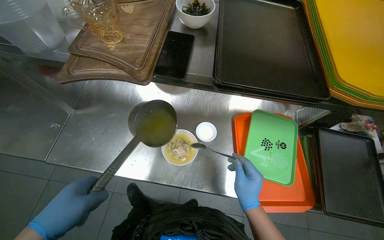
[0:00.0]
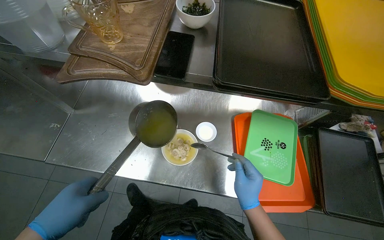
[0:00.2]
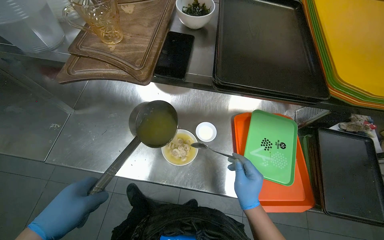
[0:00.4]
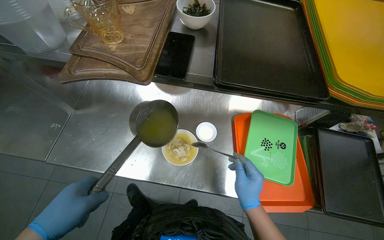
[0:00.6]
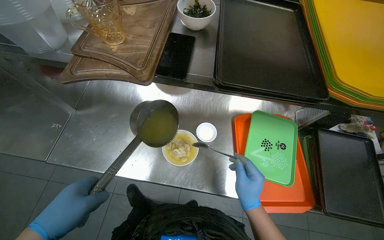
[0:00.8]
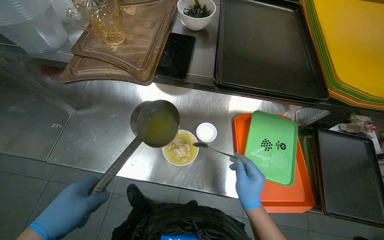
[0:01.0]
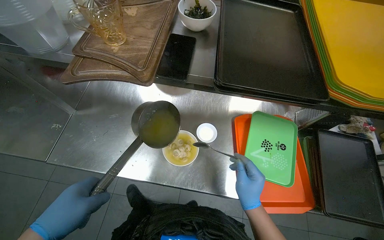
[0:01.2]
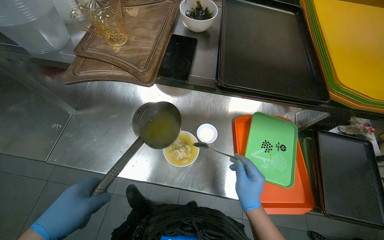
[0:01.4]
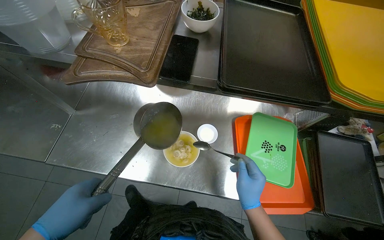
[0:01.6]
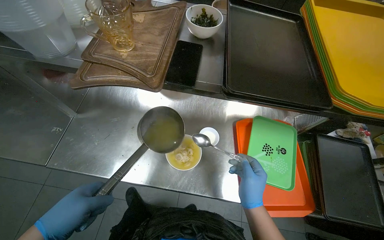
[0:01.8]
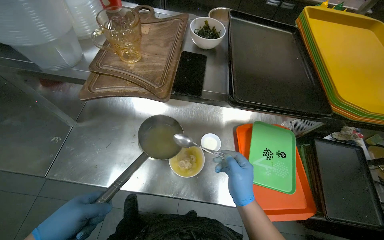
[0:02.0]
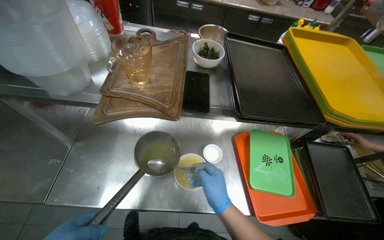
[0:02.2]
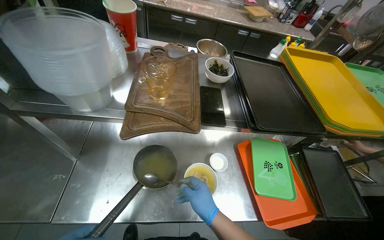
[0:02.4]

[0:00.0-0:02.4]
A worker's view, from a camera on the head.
Job: preparing food.
The whole recording: Preparing soup in bowl. The worker transfers food and liquid from a pot into a bowl and adds garnish.
0:00.0 to 0:01.2: The hands stay in one place.
0:01.2 to 0:02.4: The right hand heads to the left, covering roughly 25 cm.

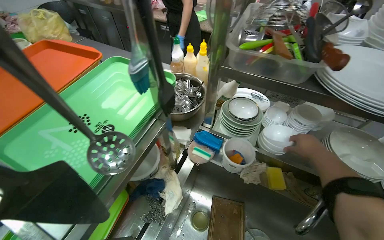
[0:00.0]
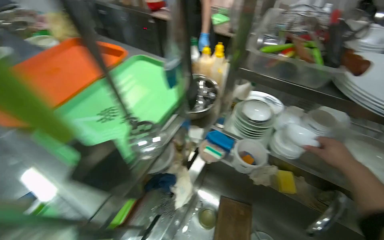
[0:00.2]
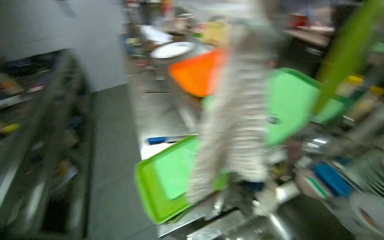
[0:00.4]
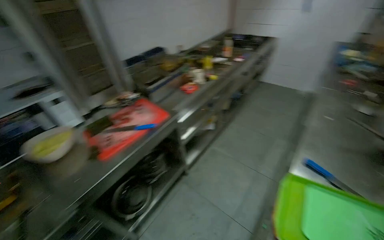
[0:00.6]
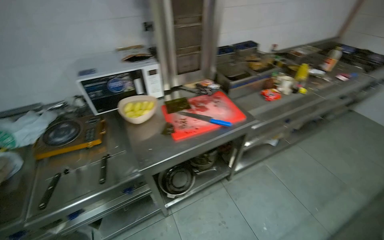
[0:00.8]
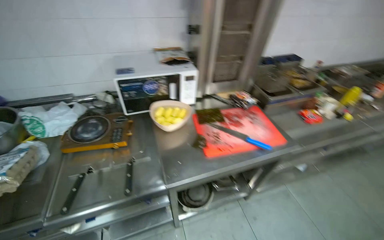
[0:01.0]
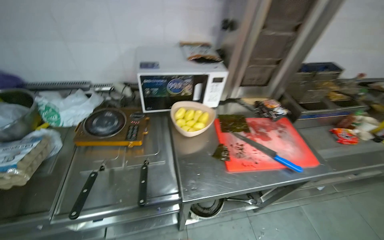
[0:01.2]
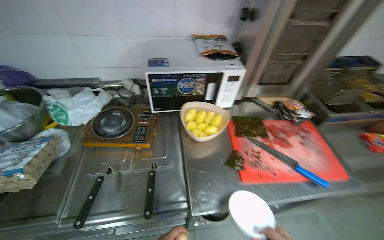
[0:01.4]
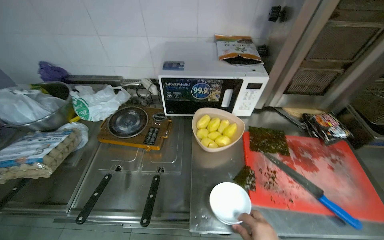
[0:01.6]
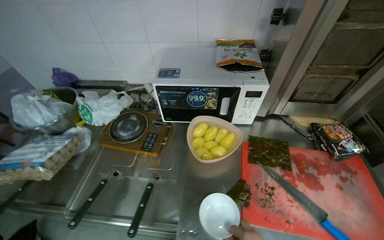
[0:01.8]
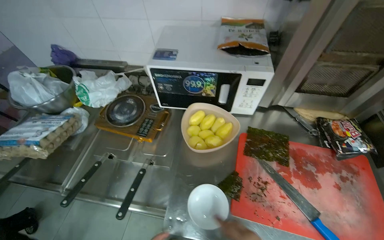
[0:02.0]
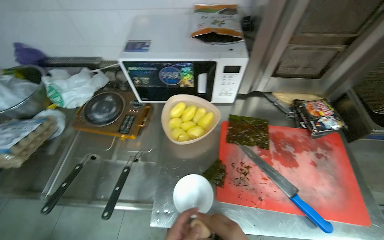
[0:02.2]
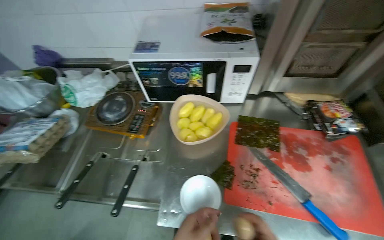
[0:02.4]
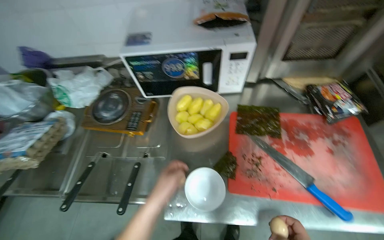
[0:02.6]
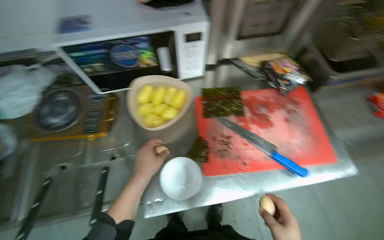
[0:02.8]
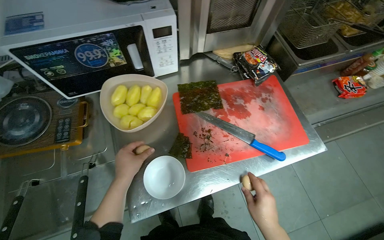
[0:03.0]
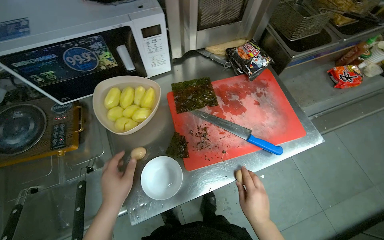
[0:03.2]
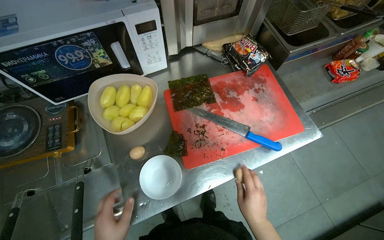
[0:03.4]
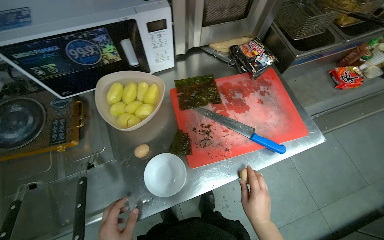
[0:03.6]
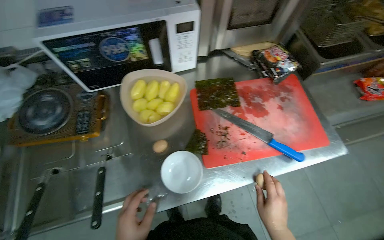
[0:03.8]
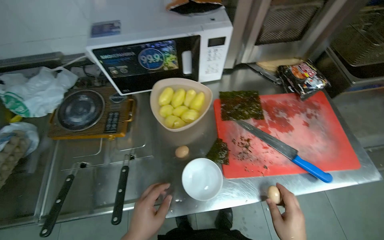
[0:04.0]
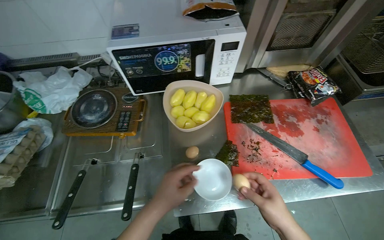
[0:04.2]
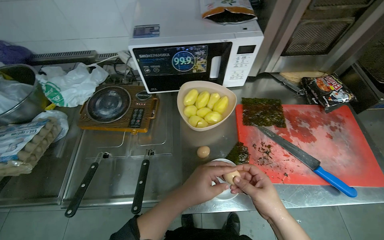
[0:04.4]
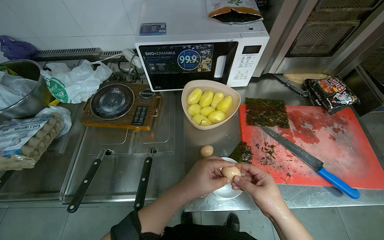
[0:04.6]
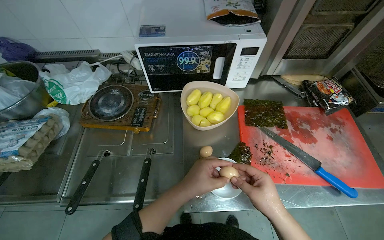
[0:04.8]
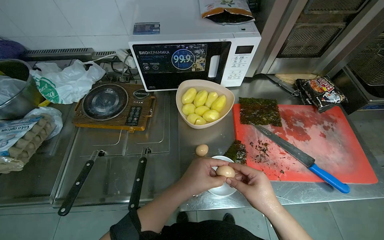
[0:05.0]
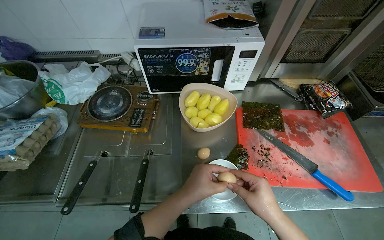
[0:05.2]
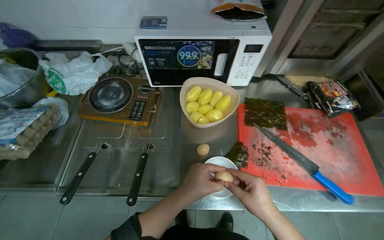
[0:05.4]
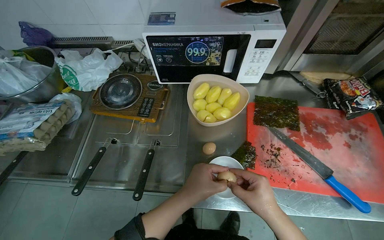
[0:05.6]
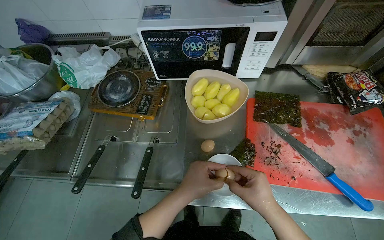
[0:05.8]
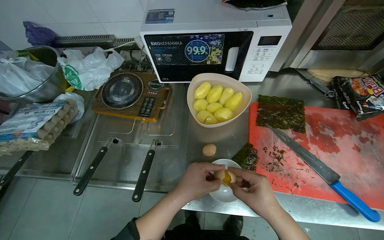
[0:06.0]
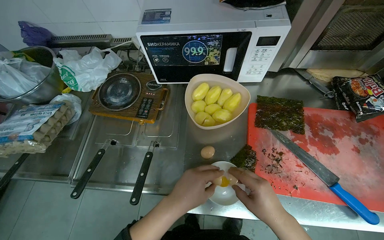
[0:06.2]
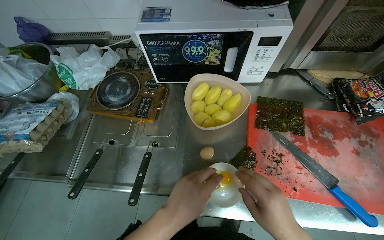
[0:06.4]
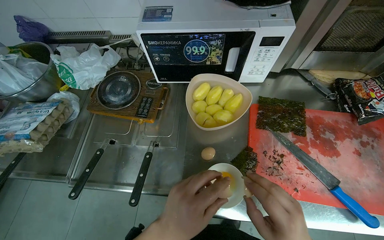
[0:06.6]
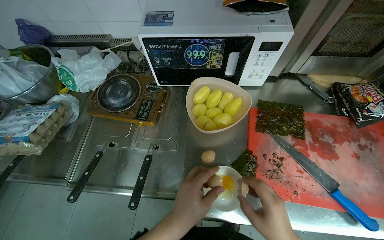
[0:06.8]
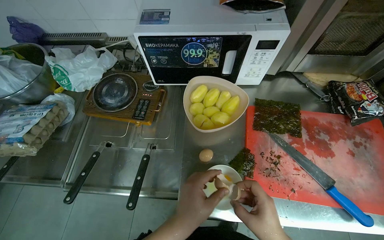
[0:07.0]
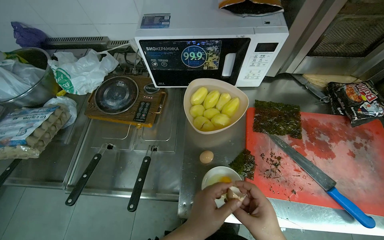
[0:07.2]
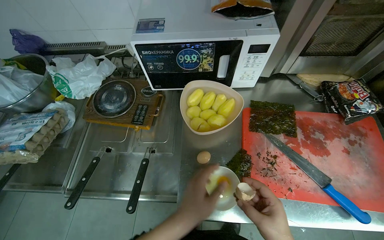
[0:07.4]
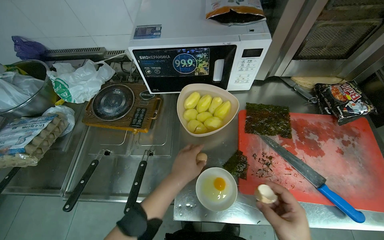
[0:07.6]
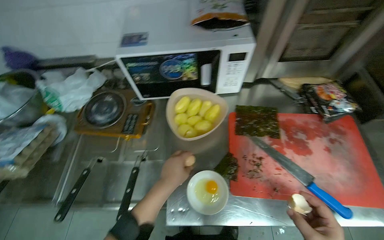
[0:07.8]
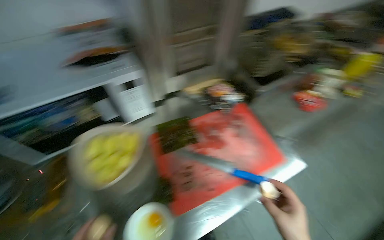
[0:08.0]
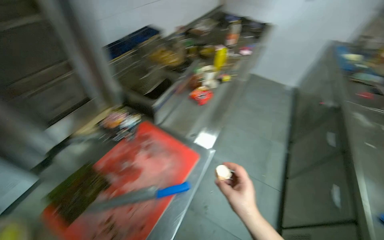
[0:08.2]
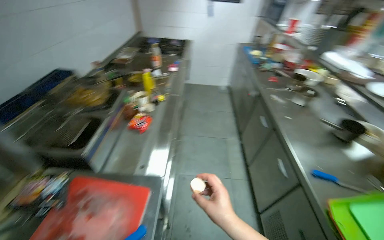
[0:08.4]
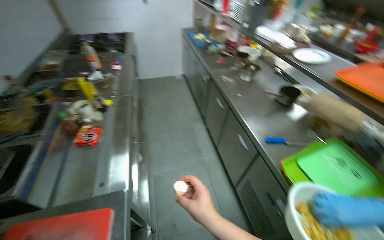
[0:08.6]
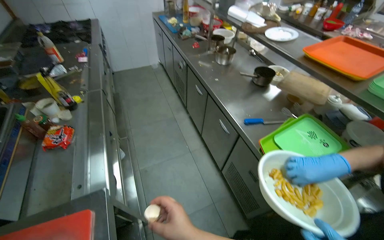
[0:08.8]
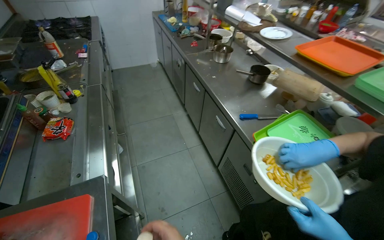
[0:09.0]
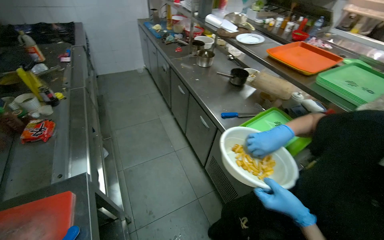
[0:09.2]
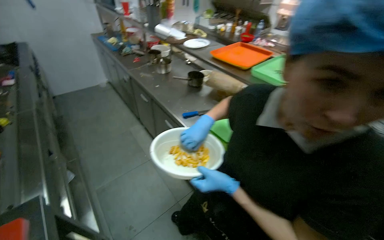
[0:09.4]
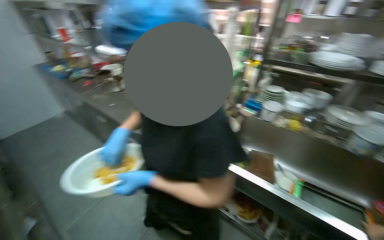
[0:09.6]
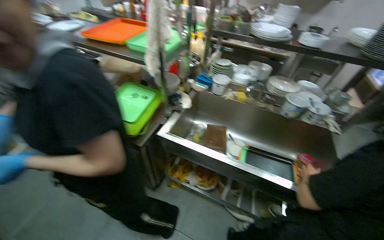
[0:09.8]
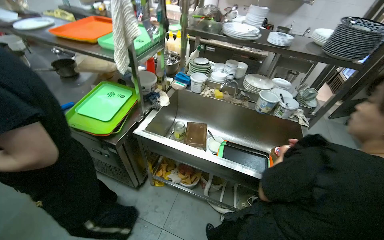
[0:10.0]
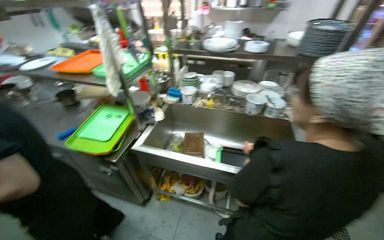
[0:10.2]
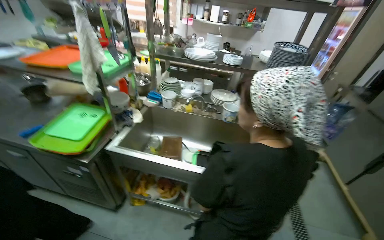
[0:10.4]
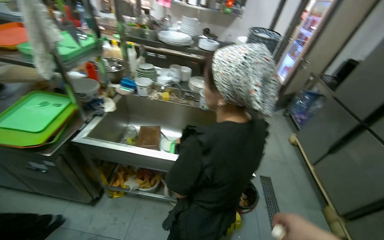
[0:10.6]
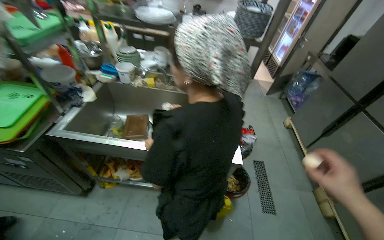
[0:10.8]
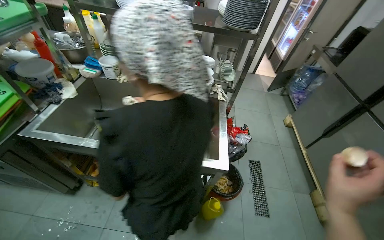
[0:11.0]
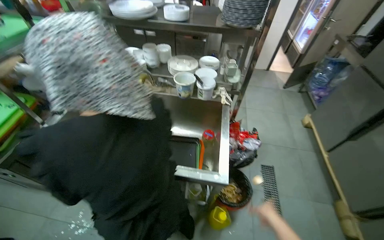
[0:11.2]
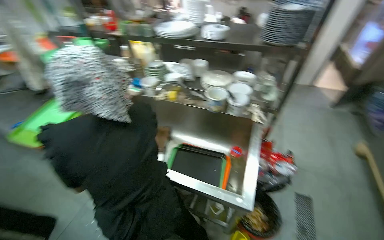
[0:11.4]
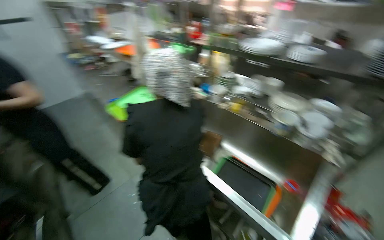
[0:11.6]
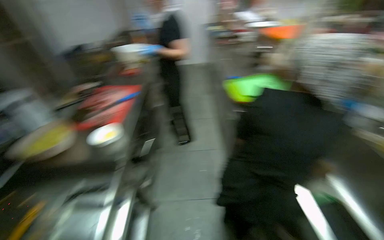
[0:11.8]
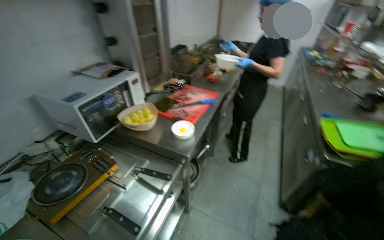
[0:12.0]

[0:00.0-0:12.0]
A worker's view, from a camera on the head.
Job: preparing food.
The whole recording: Cracking eggs into a bowl. The worker cracks eggs into a small white bowl.
0:01.6 to 0:03.0: The wearer looks some 15 degrees further downward.
0:03.0 to 0:04.4: The wearer's head swings about 15 degrees to the left.
0:04.4 to 0:06.0: The hands stay close to where they were, moving slightly.
0:07.6 to 0:09.0: The camera is carried roughly 40 cm. The head turns to the right by approximately 115 degrees.
0:09.0 to 0:10.4: The camera travels about 70 cm. The head turns to the right by approximately 55 degrees.
0:10.4 to 0:12.0: The wearer's head swings approximately 105 degrees to the left.

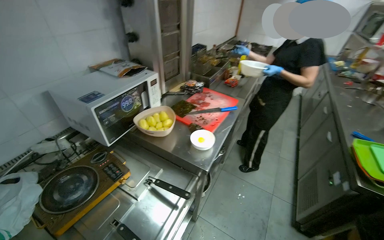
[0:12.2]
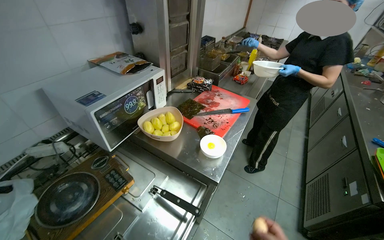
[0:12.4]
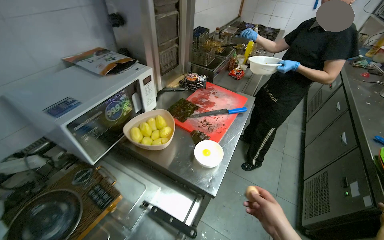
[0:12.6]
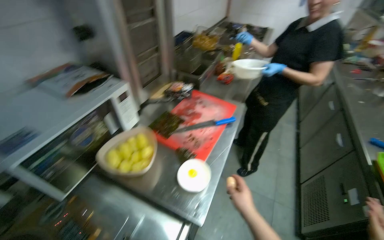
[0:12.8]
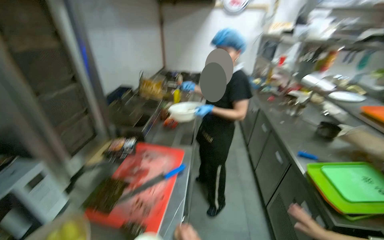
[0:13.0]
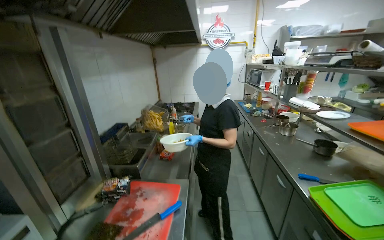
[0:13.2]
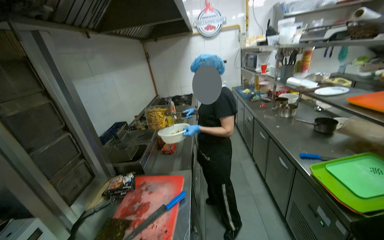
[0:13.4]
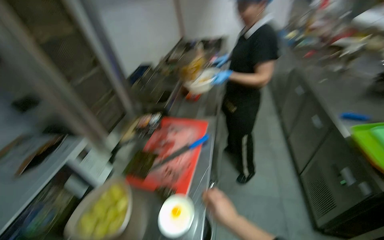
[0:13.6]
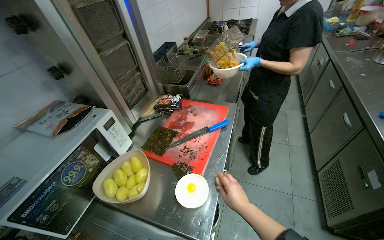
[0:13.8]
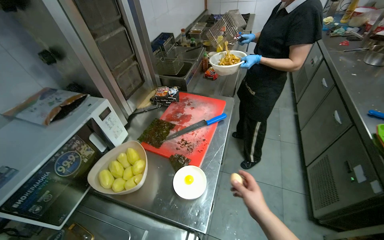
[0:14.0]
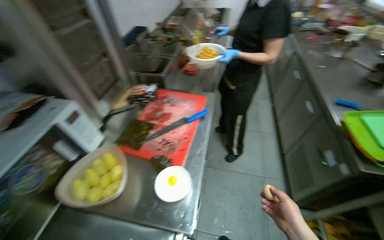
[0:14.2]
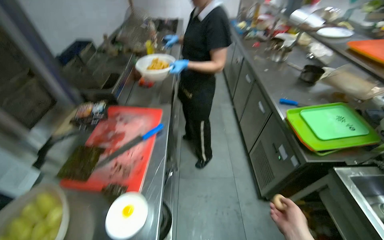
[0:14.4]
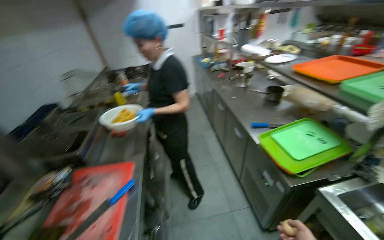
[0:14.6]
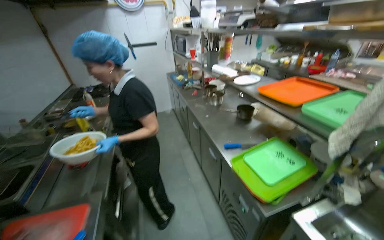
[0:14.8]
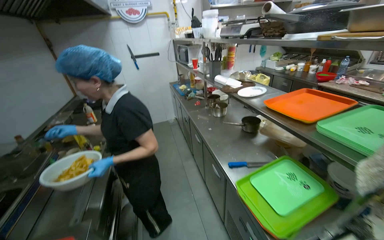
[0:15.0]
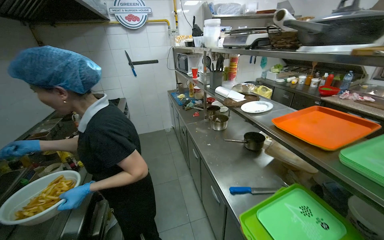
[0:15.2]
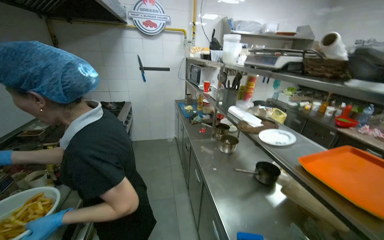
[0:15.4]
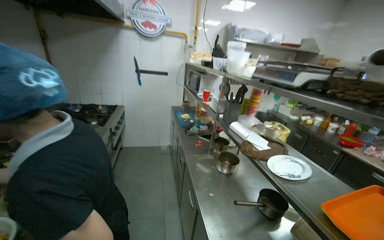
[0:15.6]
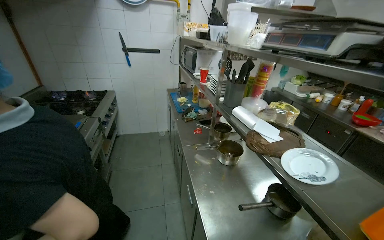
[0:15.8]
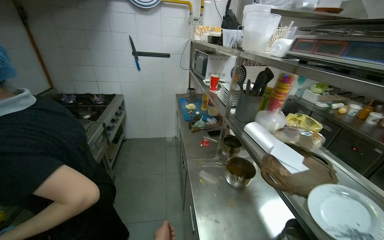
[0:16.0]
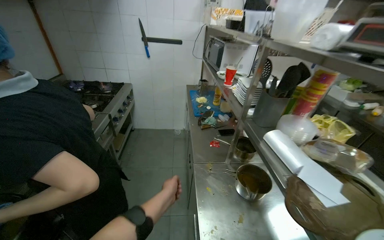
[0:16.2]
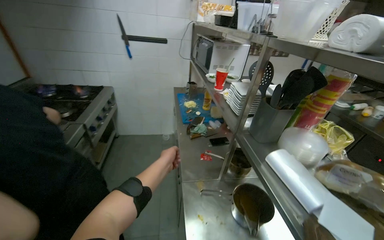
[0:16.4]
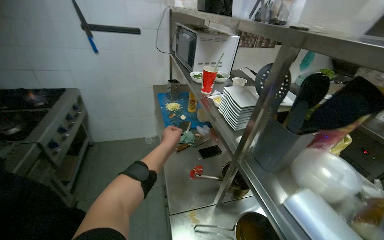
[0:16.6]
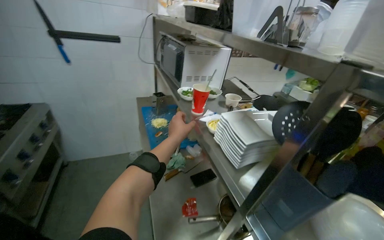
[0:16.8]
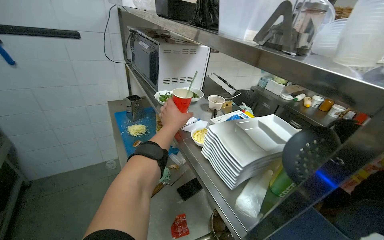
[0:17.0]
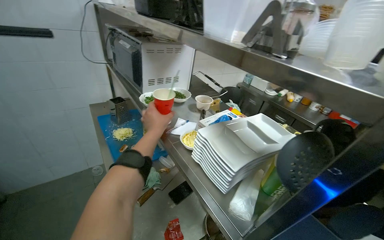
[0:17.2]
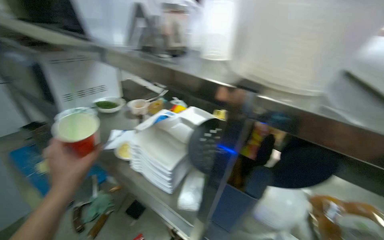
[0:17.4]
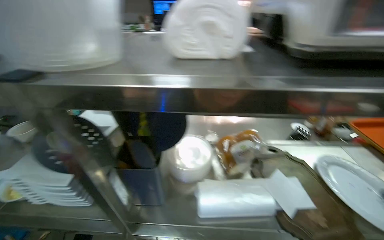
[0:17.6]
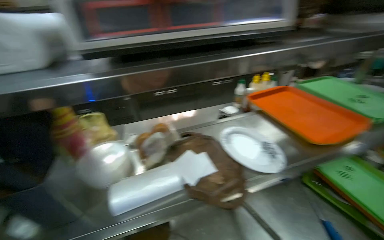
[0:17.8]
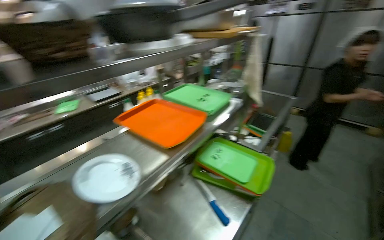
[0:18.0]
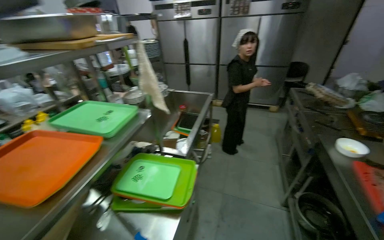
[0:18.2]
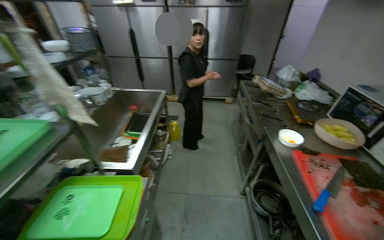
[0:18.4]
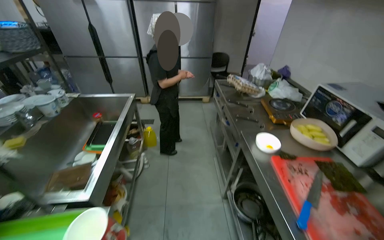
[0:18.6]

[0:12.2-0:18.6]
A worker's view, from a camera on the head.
Job: preparing food.
The whole recording: Cracking eggs into a bowl. The worker cracks eggs into a small white bowl.
0:13.8 to 0:15.4: The head travels roughly 70 cm. The head turns to the right by some 30 degrees. The view tilts about 25 degrees upward.
0:15.4 to 0:17.0: The camera travels about 1.5 m. The view tips downward by roughly 15 degrees.
0:17.0 to 0:18.6: The wearer moves about 1 m. The wearer looks roughly 155 degrees further to the right.
